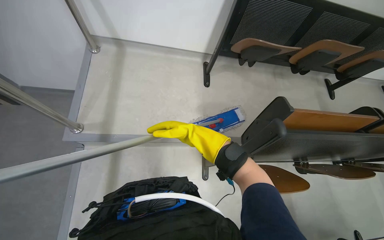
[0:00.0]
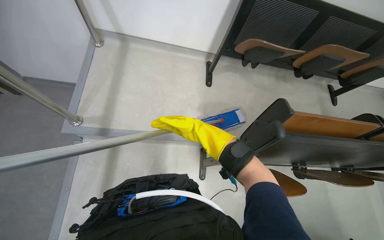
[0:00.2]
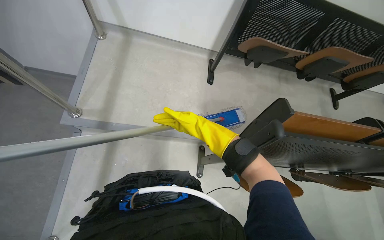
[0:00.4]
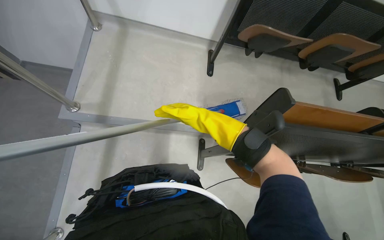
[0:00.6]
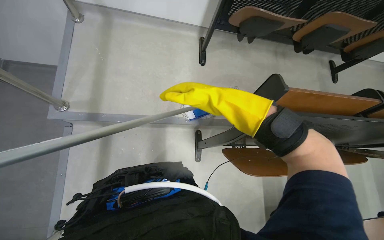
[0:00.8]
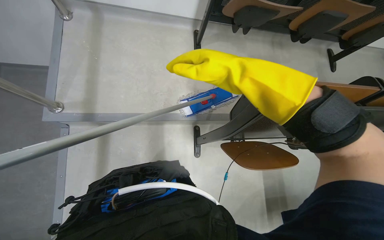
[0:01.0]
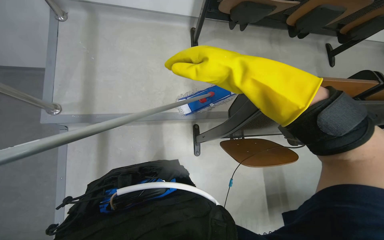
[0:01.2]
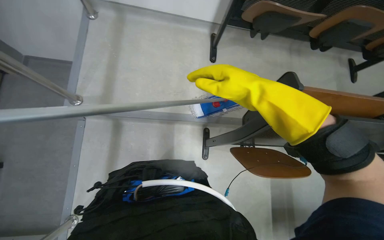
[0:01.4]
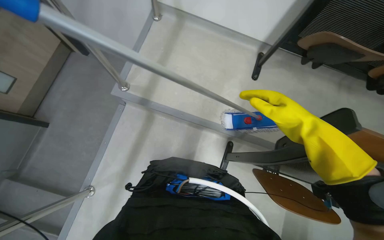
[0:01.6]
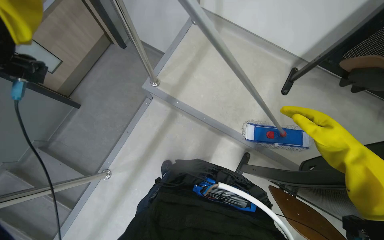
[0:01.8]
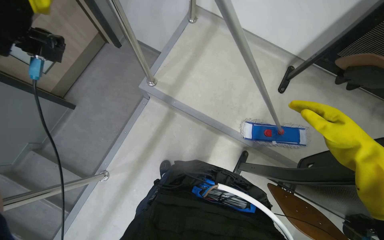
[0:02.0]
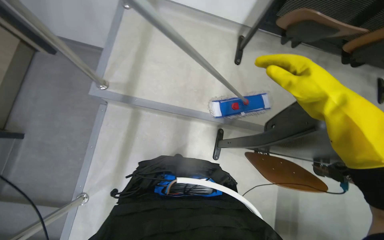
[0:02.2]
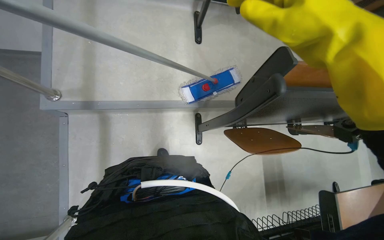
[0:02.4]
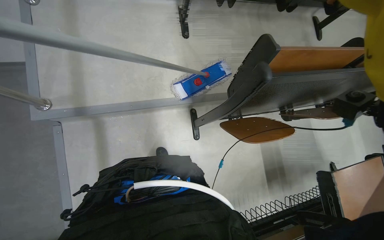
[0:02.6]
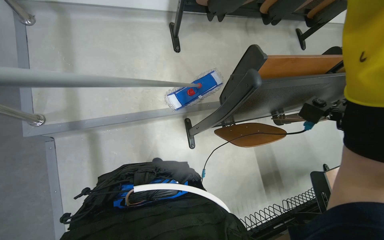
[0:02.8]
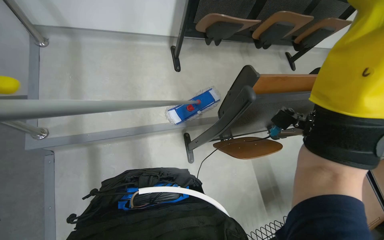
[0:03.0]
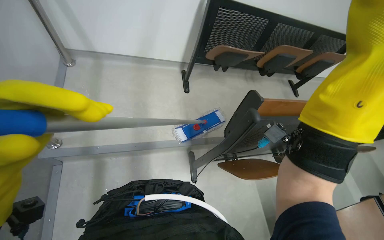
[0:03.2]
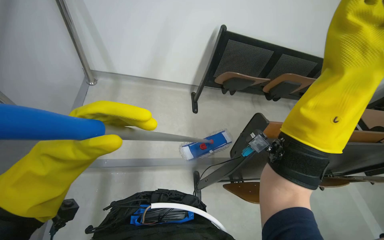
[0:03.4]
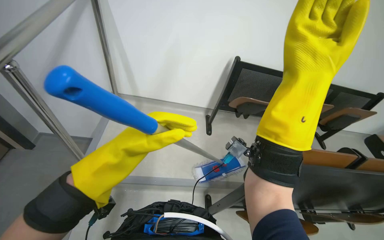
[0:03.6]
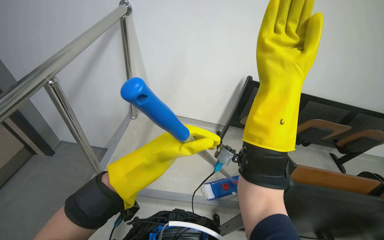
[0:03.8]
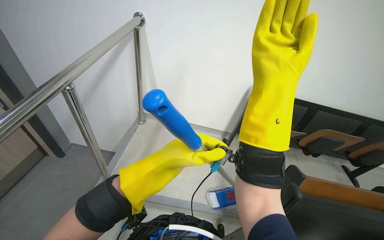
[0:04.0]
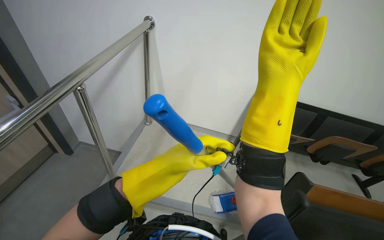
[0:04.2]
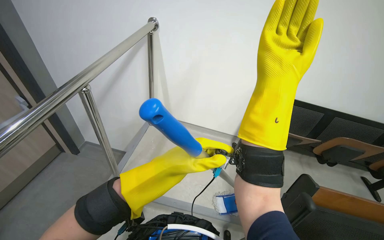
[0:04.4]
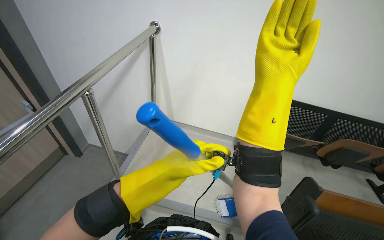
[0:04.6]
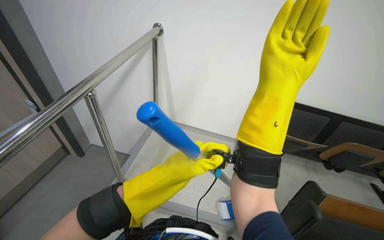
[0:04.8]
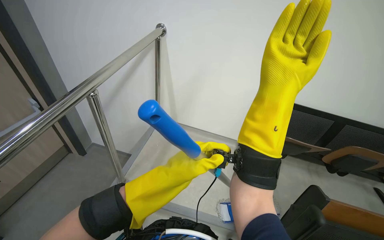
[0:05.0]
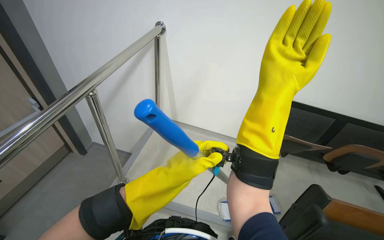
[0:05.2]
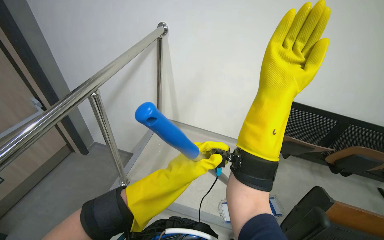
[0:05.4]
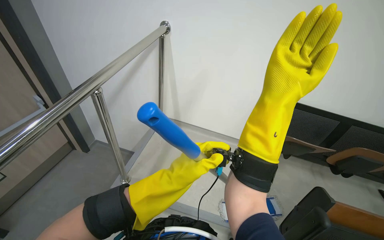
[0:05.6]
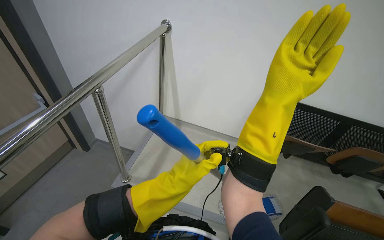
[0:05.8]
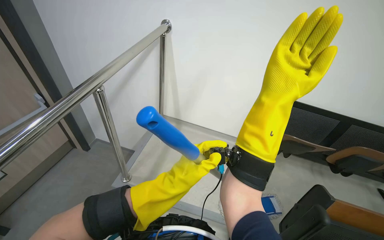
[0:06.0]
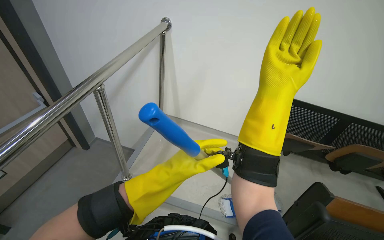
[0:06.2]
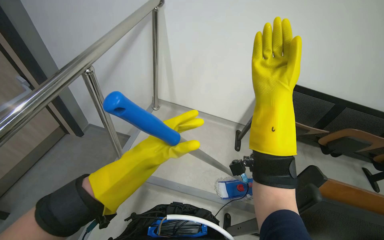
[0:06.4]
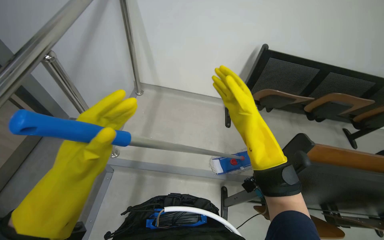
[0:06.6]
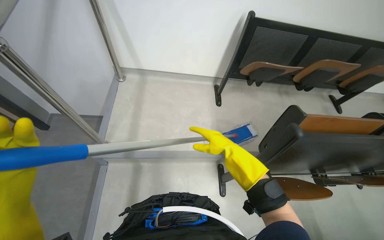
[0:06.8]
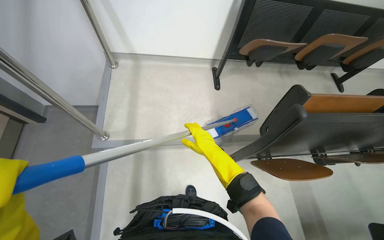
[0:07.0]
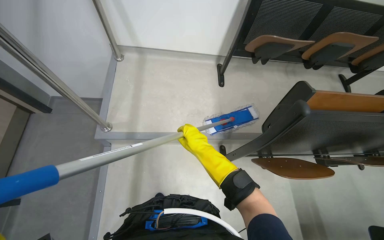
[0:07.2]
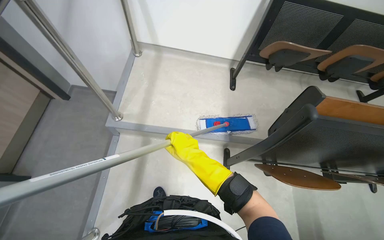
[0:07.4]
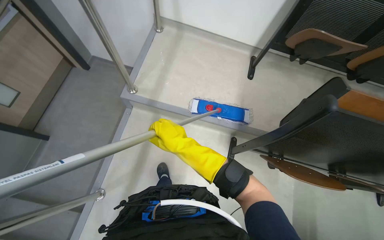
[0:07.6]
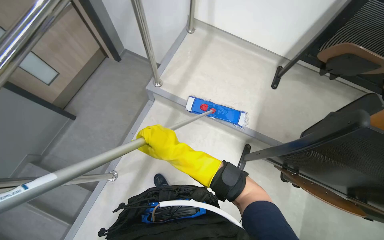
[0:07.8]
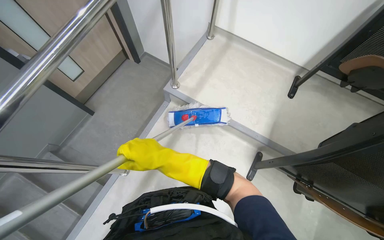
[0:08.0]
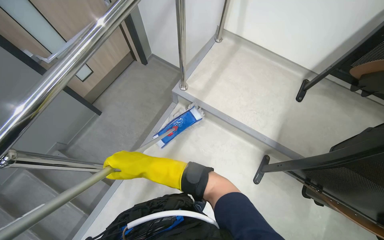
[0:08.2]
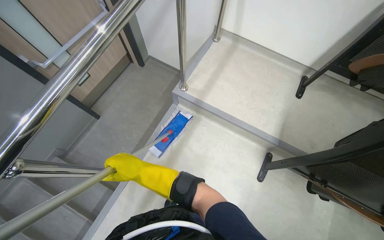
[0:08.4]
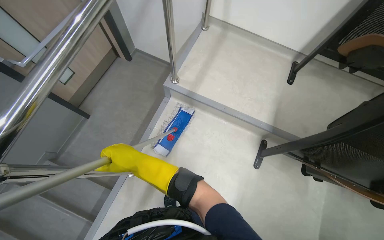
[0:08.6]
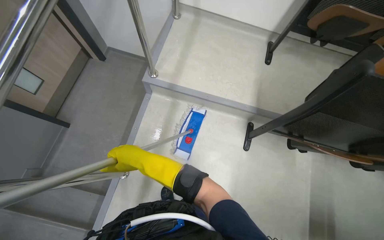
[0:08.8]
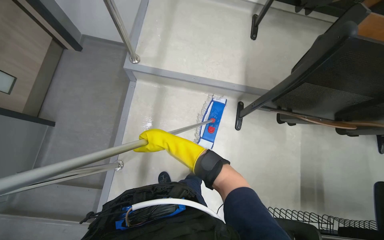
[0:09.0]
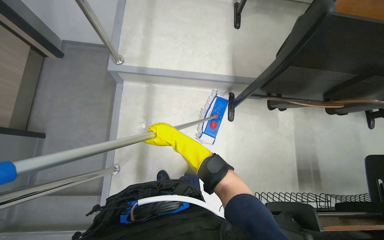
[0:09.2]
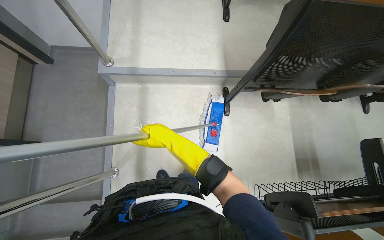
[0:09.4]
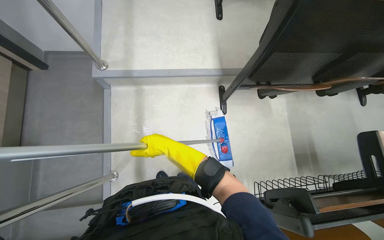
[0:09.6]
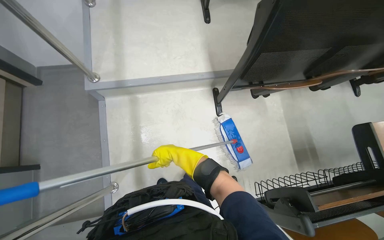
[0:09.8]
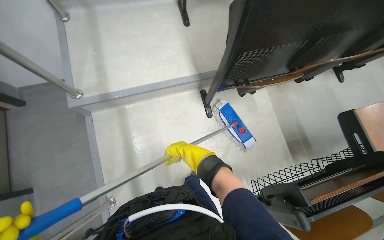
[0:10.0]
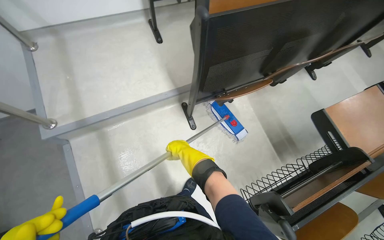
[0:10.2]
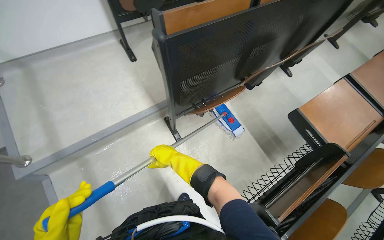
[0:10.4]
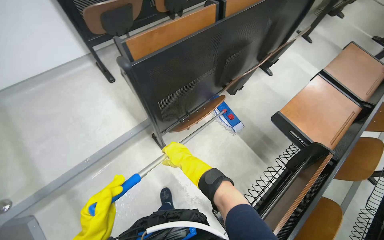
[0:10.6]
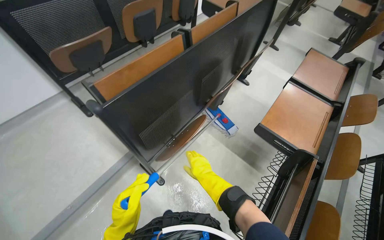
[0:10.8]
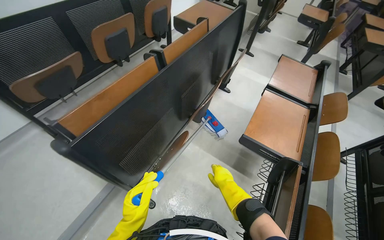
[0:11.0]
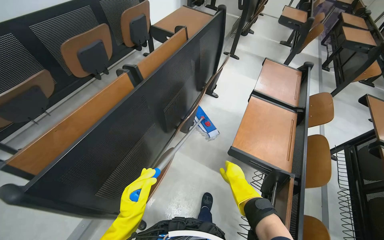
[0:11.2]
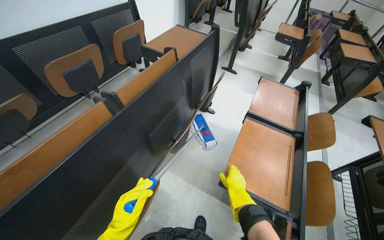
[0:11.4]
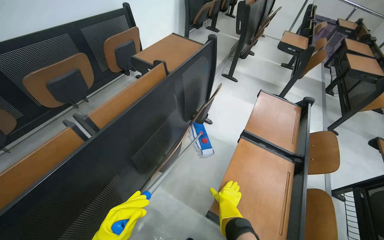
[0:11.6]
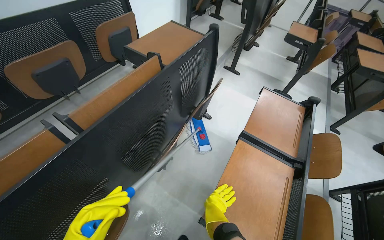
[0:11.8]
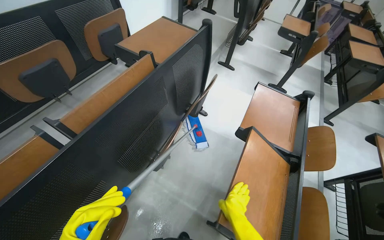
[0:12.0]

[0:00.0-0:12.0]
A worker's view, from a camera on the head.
Job: mopping floor.
The whole recording: Mopping lecture hall floor. The worker mops the floor of the lecture hall with a flat mop.
0:00.0 to 0:01.6: The wearer's head swings about 20 degrees to the left.
0:01.6 to 0:03.0: The head rotates roughly 30 degrees to the right.
0:03.0 to 0:04.4: The wearer looks roughly 25 degrees further to the left. The camera pitches upward, by about 35 degrees.
0:04.4 to 0:06.0: The hands make small movements and keep their place.
0:06.0 to 0:07.6: The view tips downward by about 30 degrees.
0:07.6 to 0:09.0: The right hand shifts some 25 cm to the left and farther from the camera.
0:09.0 to 0:10.4: The scene turns roughly 40 degrees counterclockwise in the picture.
0:10.4 to 0:12.0: The wearer moves some 70 cm. The wearer's head swings approximately 30 degrees to the right.

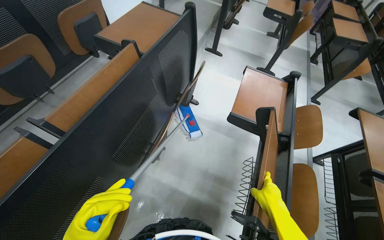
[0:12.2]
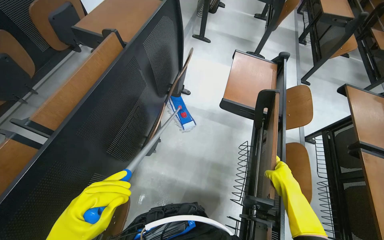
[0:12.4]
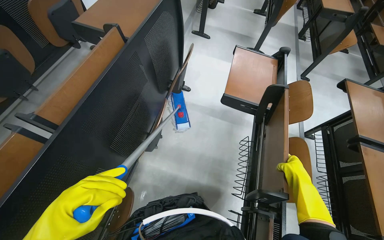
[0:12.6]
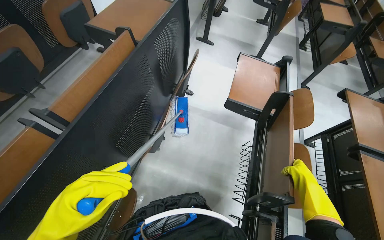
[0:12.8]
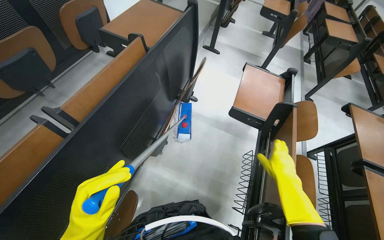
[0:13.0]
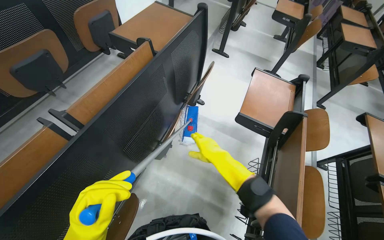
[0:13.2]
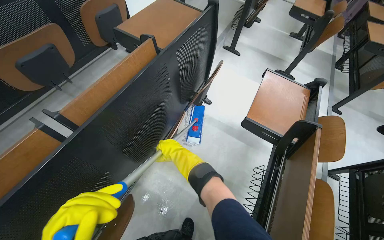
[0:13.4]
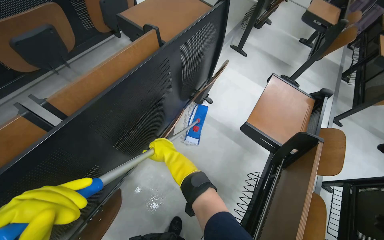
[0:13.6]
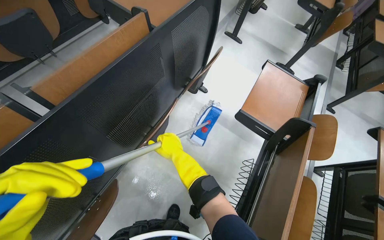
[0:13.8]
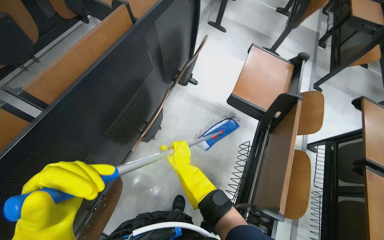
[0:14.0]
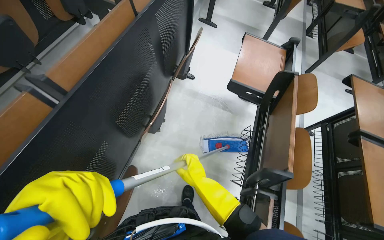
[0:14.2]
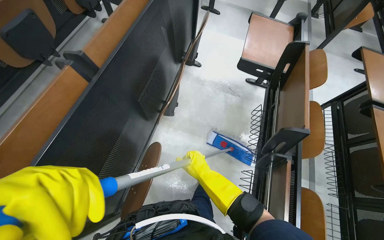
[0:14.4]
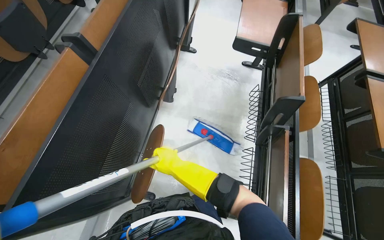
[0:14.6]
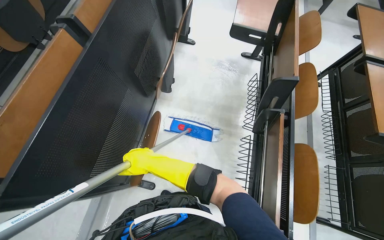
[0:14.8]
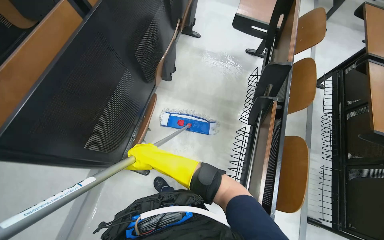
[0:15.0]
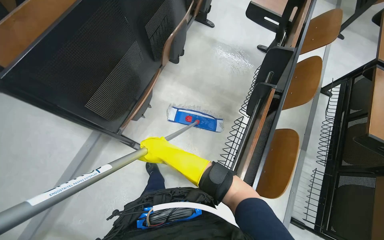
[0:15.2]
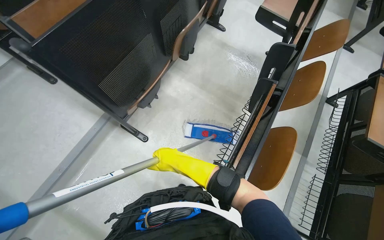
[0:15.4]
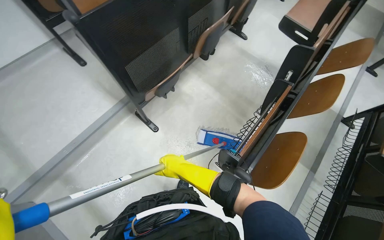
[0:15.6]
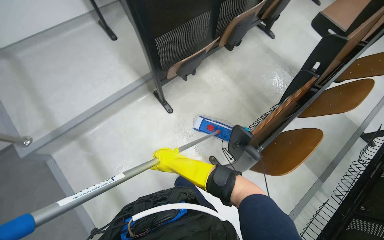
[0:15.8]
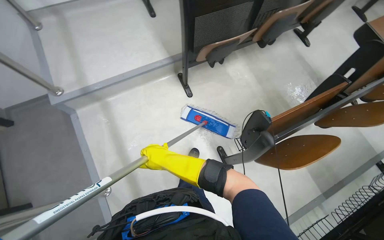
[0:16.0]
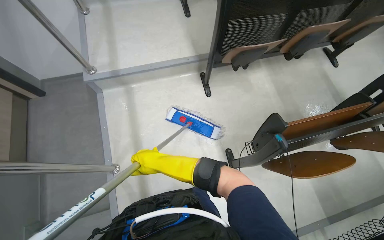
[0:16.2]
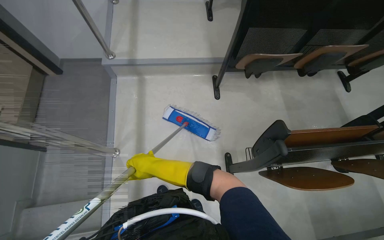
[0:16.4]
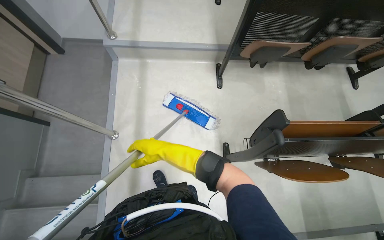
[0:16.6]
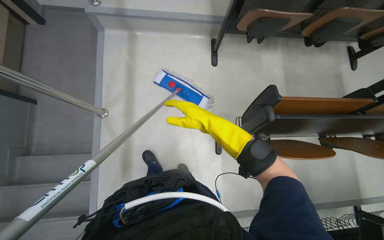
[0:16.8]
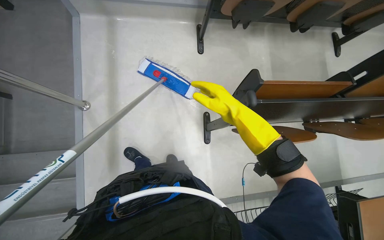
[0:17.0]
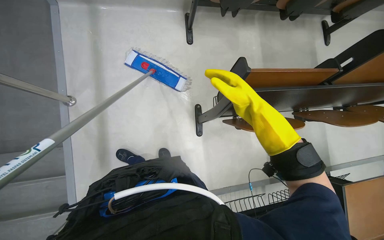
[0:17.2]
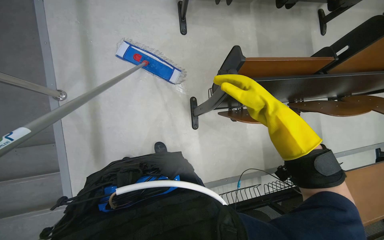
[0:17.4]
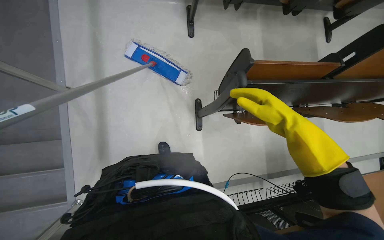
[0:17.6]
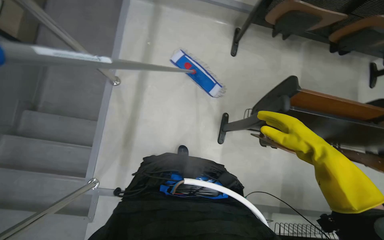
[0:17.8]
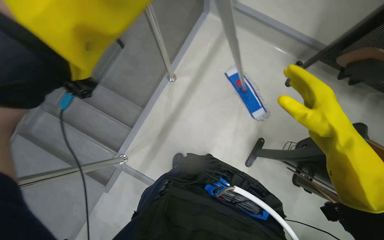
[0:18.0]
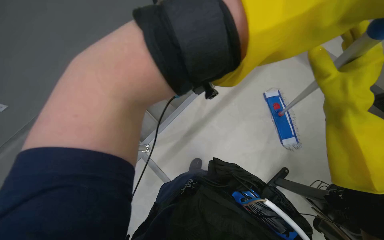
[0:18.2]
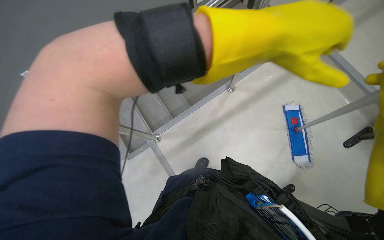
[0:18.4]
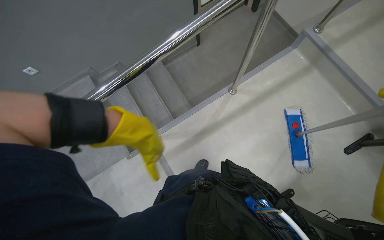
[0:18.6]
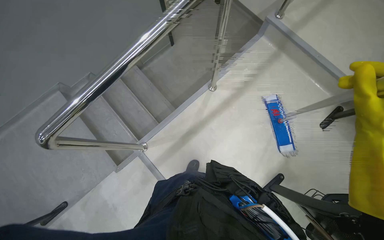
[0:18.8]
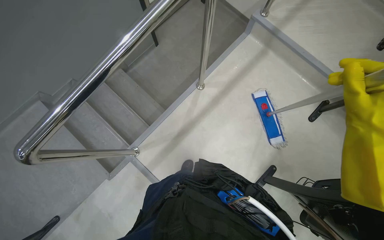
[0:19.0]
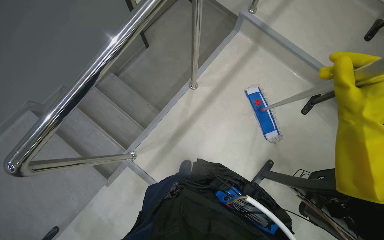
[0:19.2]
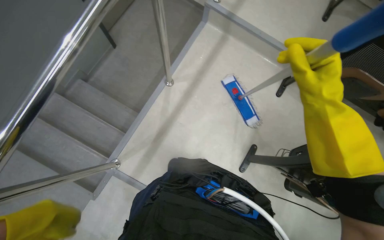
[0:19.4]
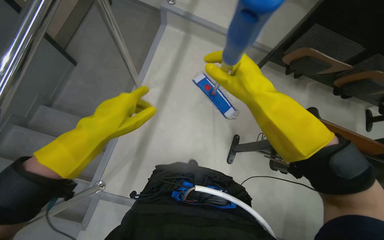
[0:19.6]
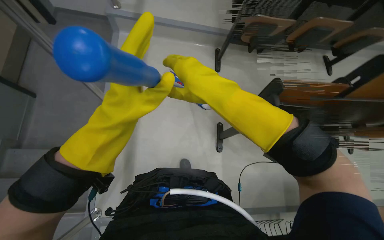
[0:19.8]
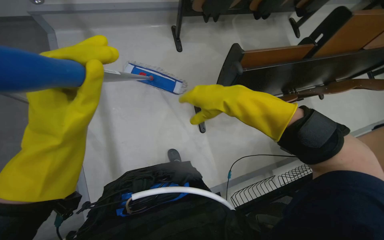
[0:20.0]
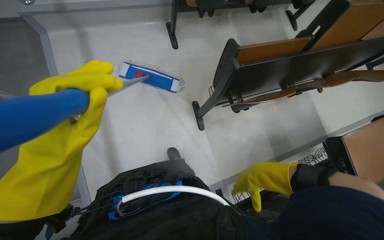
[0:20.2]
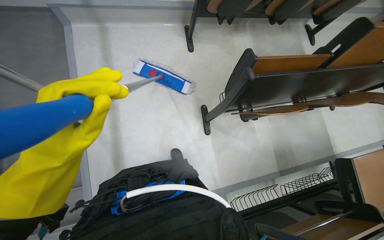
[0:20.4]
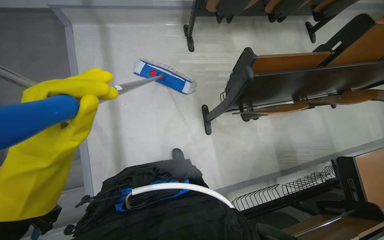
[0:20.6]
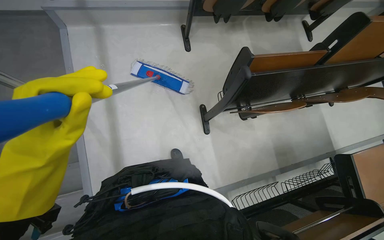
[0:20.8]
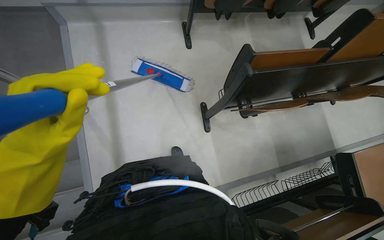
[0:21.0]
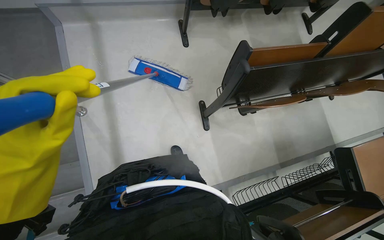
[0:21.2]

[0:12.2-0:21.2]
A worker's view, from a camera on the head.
Job: mopping floor.
The whole recording: Mopping lecture hall floor. The worker mops the floor of the lecture hall with a flat mop.
0:12.2 to 0:13.8: The right hand shifts about 30 cm to the left and farther from the camera.
0:13.8 to 0:15.2: The wearer moves approximately 50 cm.
0:15.2 to 0:16.6: The wearer moves roughly 60 cm. The head turns to the left by some 60 degrees.
0:16.6 to 0:18.2: The wearer's head swings about 50 degrees to the left.
0:18.2 to 0:19.8: The wearer's head swings about 45 degrees to the right.
0:19.8 to 0:21.2: The left hand moves to the right, approximately 15 cm.
